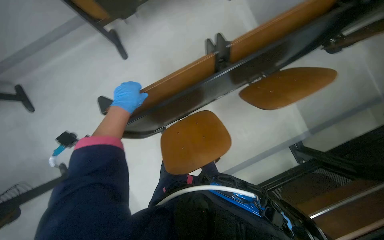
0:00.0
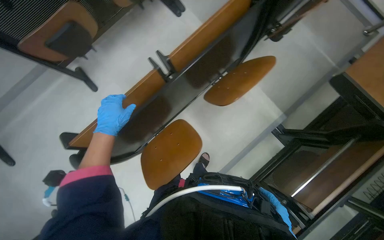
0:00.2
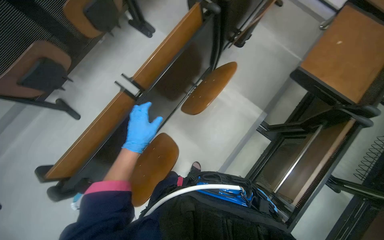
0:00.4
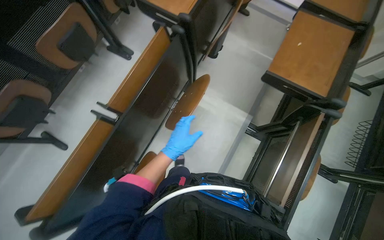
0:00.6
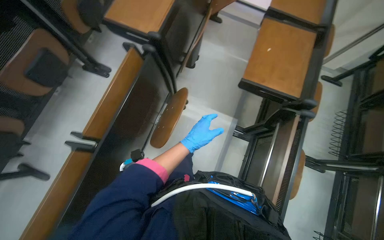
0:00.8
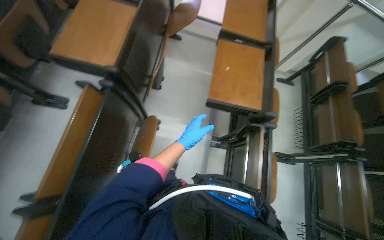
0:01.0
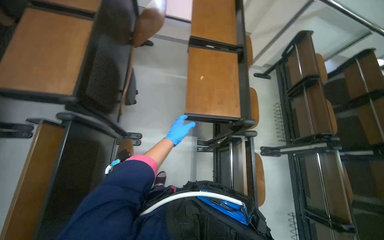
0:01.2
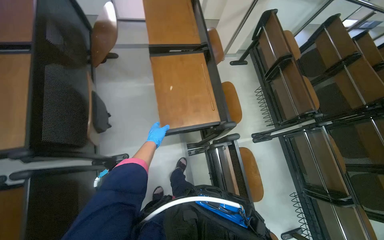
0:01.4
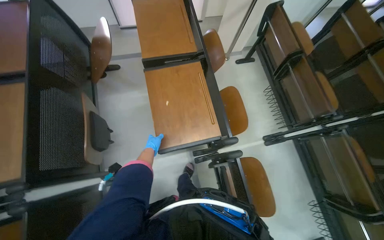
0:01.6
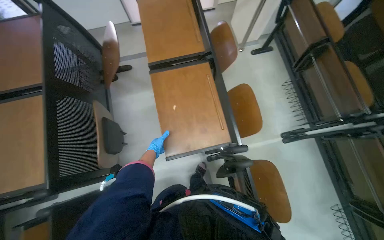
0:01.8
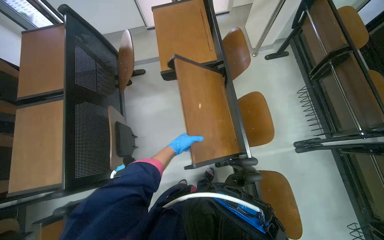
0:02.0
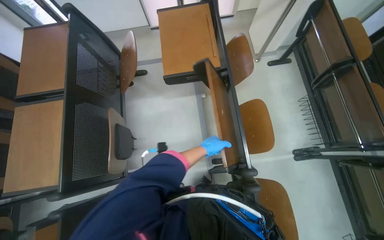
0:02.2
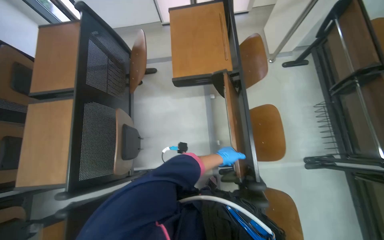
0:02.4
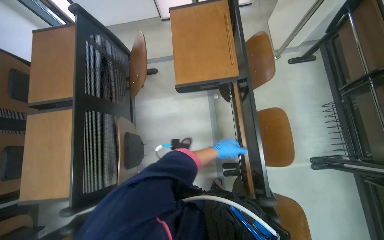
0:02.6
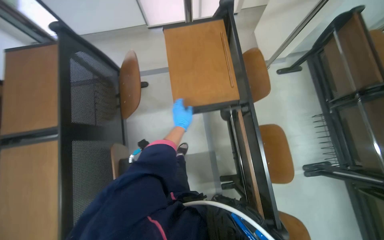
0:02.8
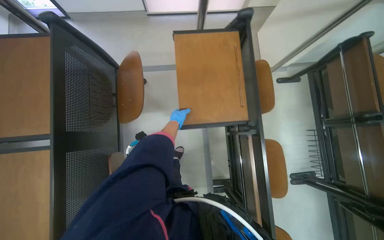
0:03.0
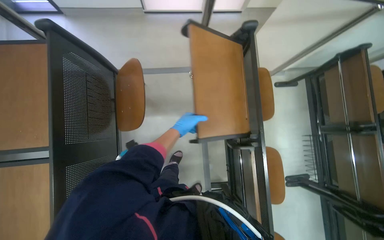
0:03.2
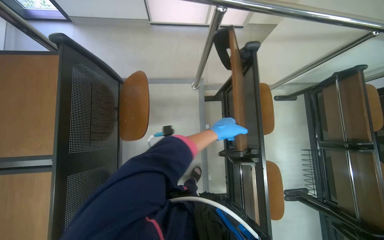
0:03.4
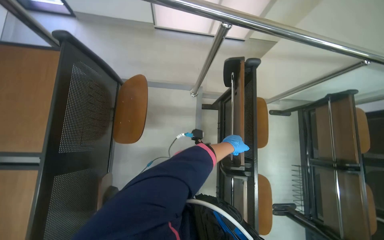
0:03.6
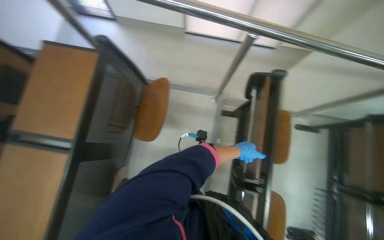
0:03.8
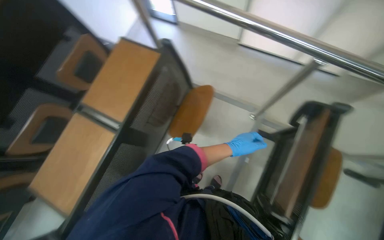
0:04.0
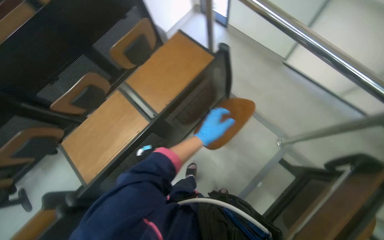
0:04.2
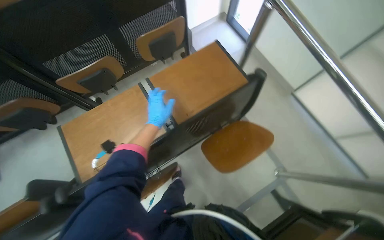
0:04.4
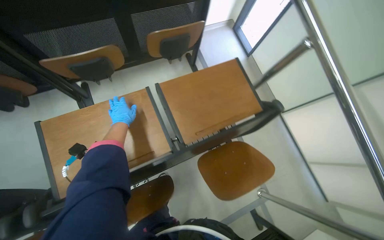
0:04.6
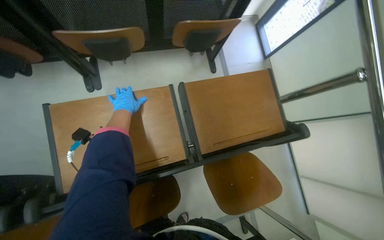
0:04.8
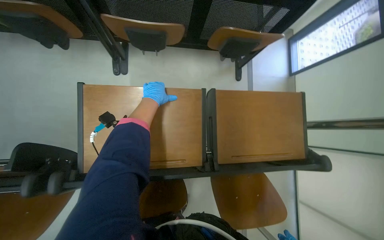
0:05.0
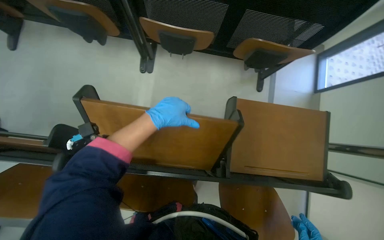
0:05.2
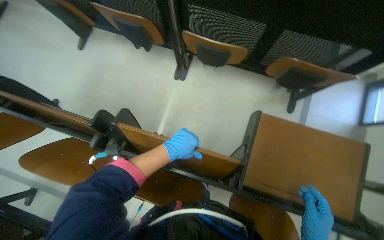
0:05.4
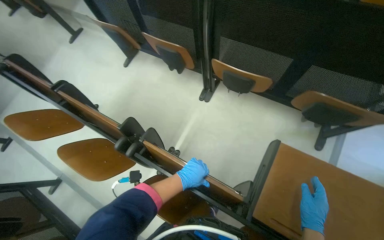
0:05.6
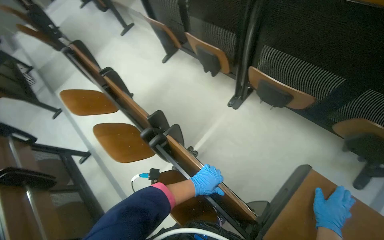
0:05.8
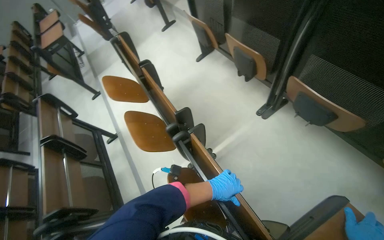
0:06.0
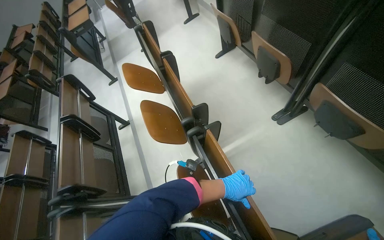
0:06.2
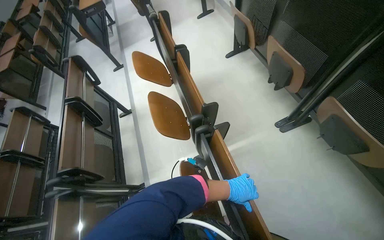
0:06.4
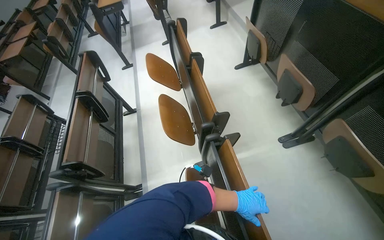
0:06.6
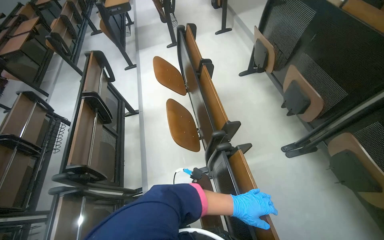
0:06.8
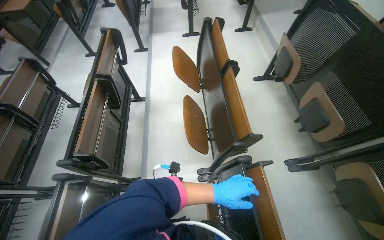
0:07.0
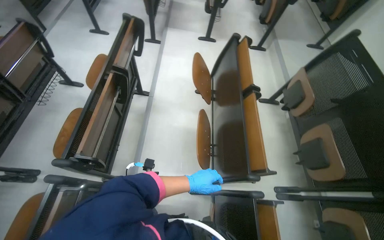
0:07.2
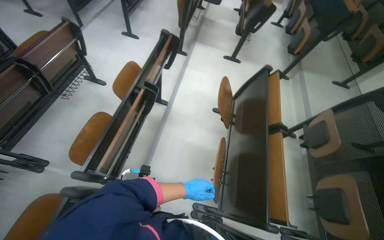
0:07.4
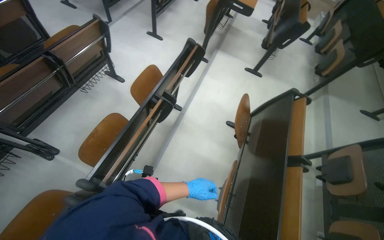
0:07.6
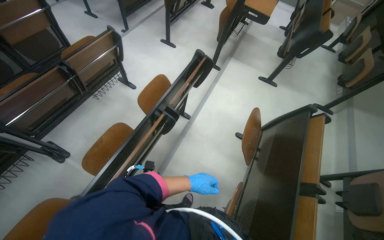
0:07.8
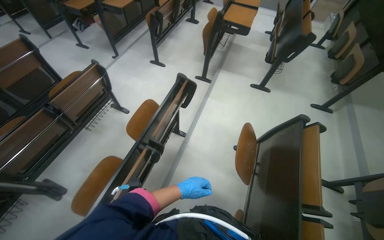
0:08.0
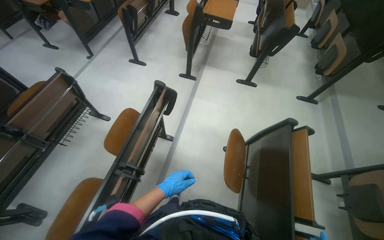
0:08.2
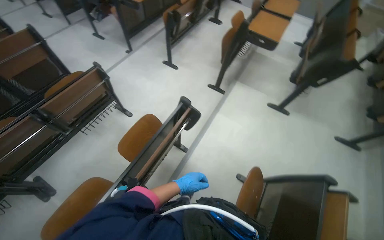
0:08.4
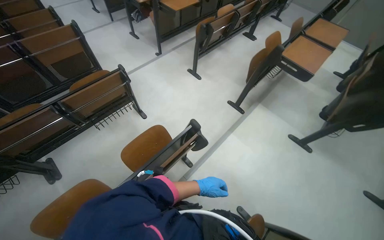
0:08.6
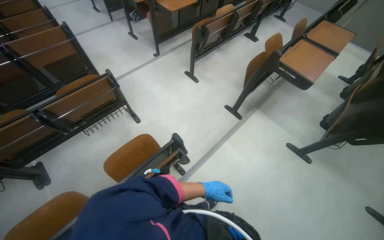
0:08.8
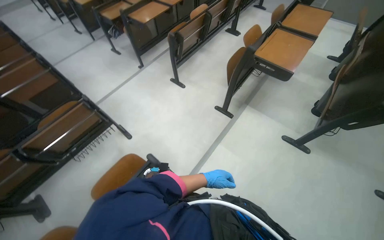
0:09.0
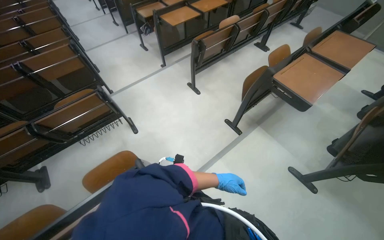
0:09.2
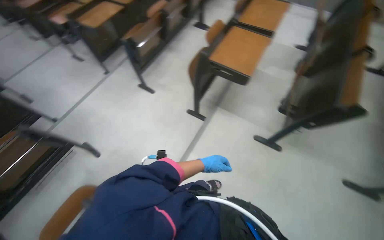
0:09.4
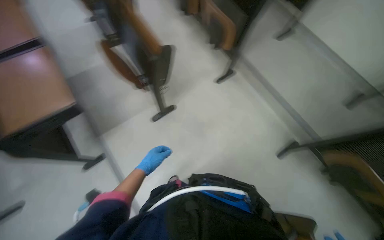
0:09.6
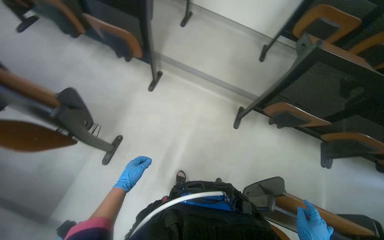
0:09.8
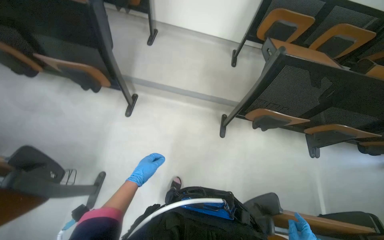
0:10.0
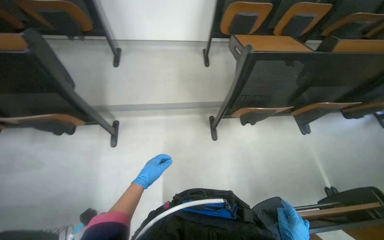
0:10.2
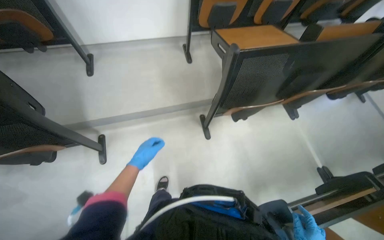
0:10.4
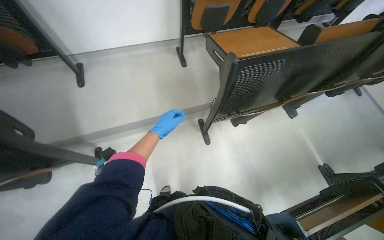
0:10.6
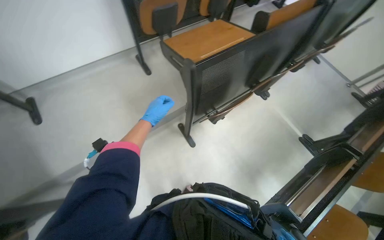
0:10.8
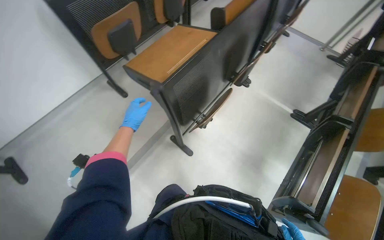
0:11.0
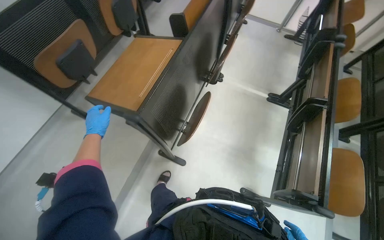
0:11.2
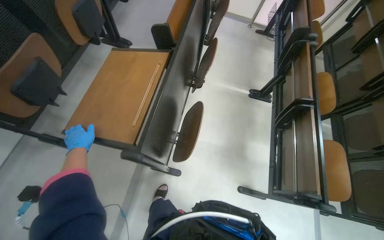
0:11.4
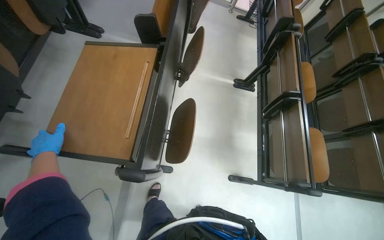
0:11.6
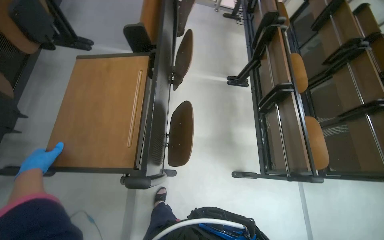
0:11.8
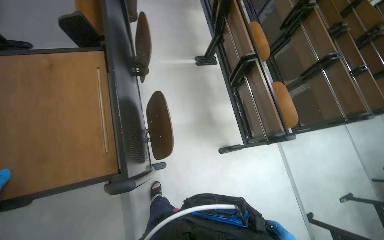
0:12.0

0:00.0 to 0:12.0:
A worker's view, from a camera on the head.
Job: organizing items.
The whole recording: Folding up auditorium desks. The worker folds up multiple desks in the auditorium.
0:00.0 to 0:01.6: The camera is carried about 90 cm. The wearer looks some 75 degrees further to the right.
0:01.6 to 0:03.0: The camera travels roughly 60 cm.
0:03.0 to 0:04.4: The head rotates roughly 65 degrees to the left.
0:04.4 to 0:06.0: The head turns to the left by about 90 degrees.
0:06.0 to 0:07.6: The camera is carried approximately 90 cm. Everything in view rotates about 65 degrees clockwise.
0:07.6 to 0:09.0: The head travels about 1 m. The camera sweeps to the left, by roughly 20 degrees.
0:09.0 to 0:10.4: The wearer moves some 90 cm. The wearer looks roughly 65 degrees further to the right.
0:10.4 to 0:12.0: The camera is carried approximately 60 cm. The head turns to the right by approximately 90 degrees. The view tips downward by approximately 15 degrees.

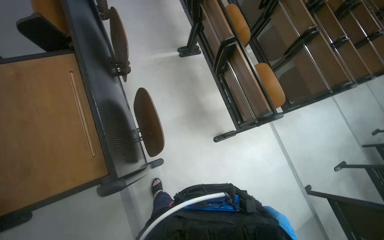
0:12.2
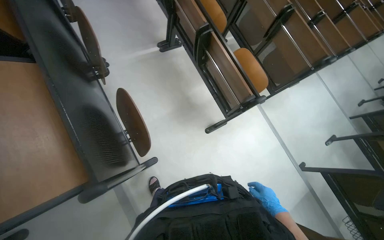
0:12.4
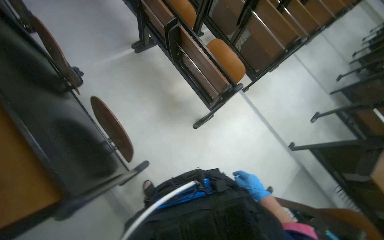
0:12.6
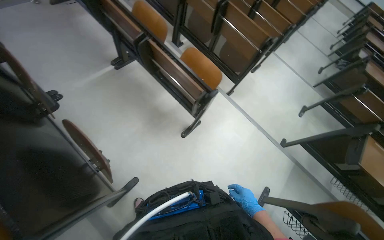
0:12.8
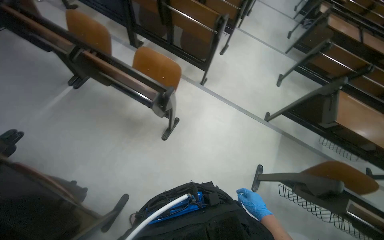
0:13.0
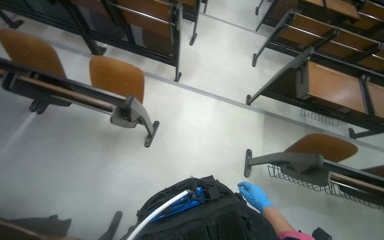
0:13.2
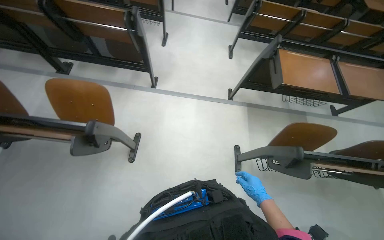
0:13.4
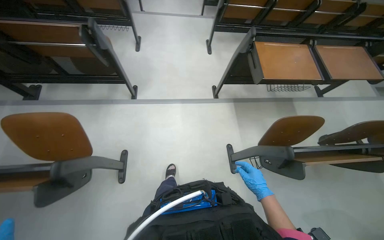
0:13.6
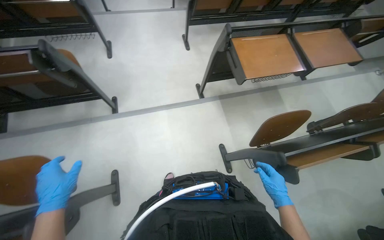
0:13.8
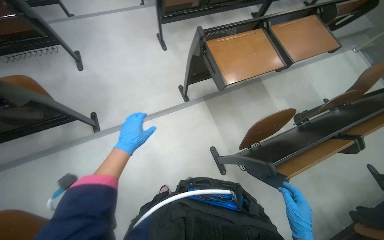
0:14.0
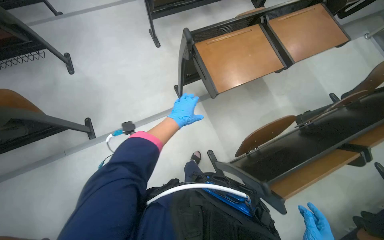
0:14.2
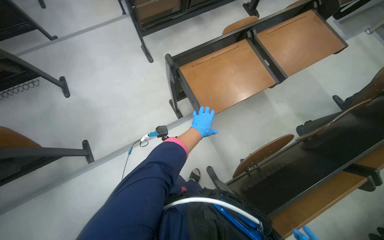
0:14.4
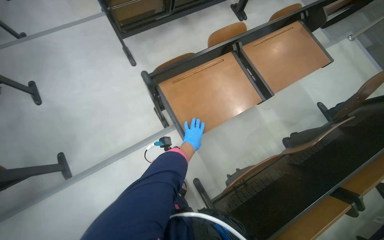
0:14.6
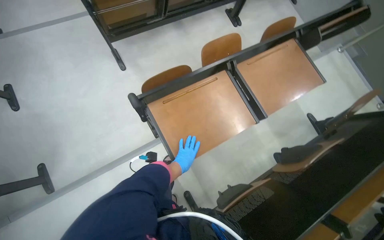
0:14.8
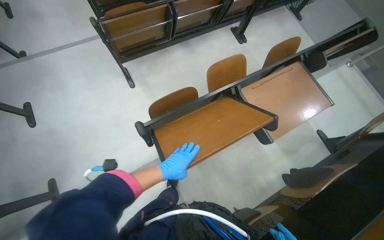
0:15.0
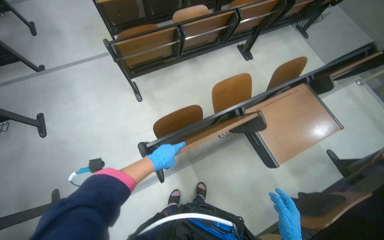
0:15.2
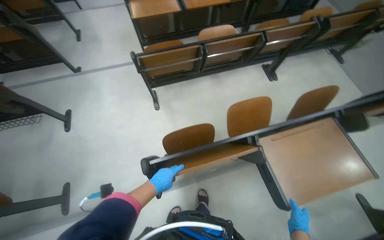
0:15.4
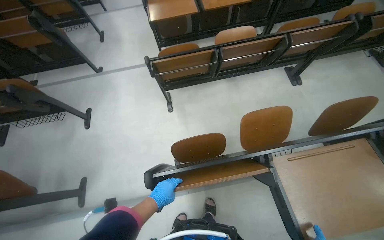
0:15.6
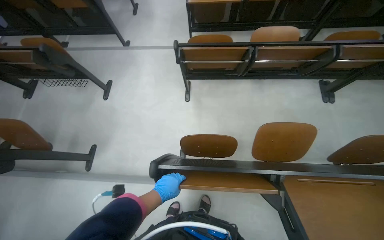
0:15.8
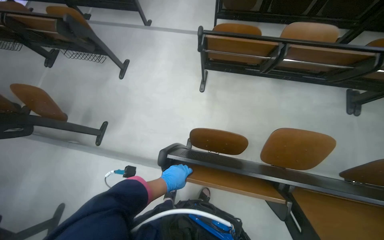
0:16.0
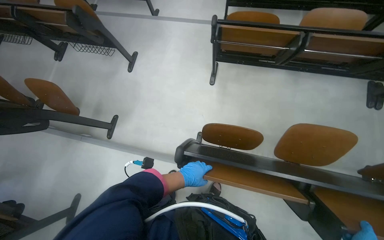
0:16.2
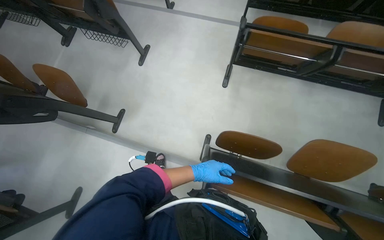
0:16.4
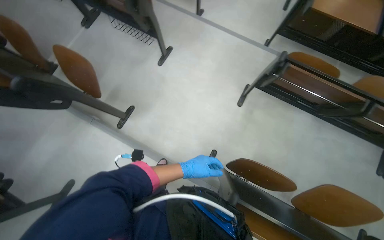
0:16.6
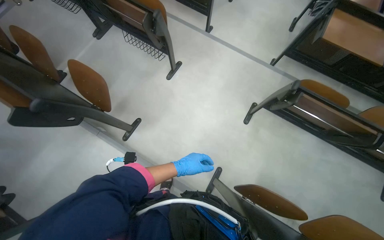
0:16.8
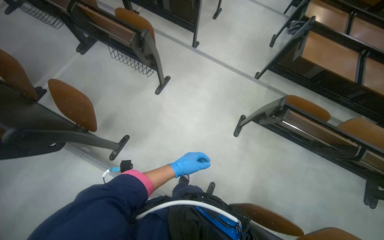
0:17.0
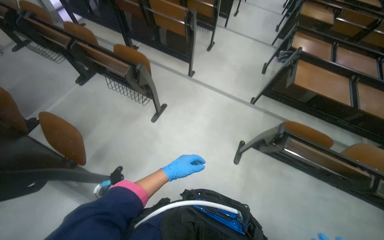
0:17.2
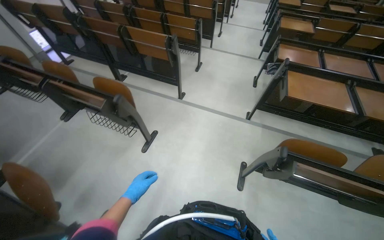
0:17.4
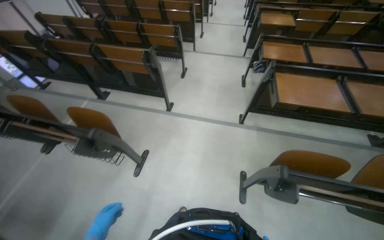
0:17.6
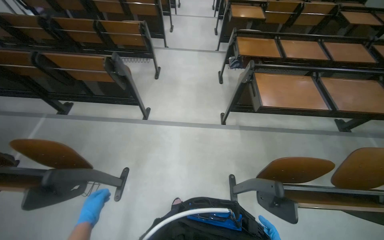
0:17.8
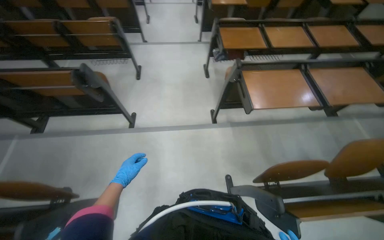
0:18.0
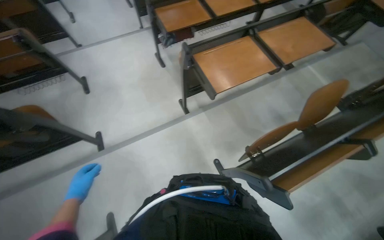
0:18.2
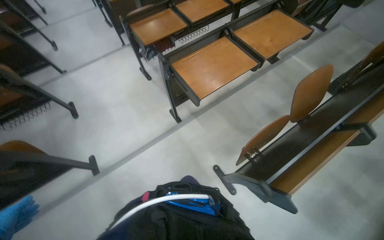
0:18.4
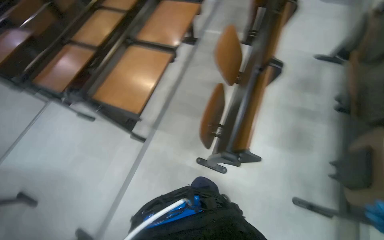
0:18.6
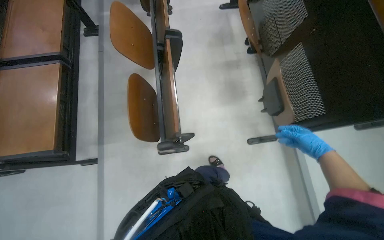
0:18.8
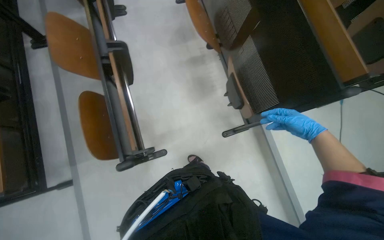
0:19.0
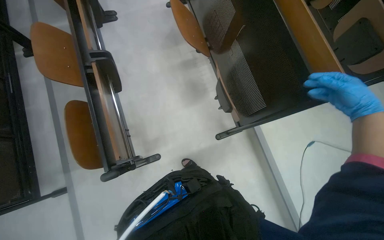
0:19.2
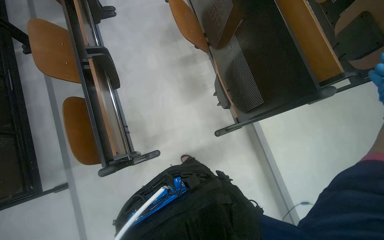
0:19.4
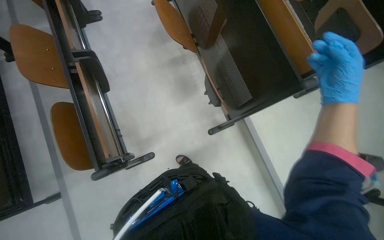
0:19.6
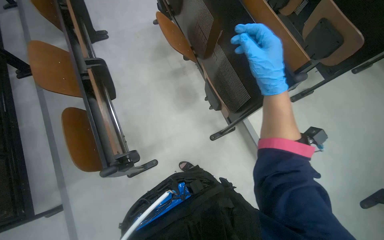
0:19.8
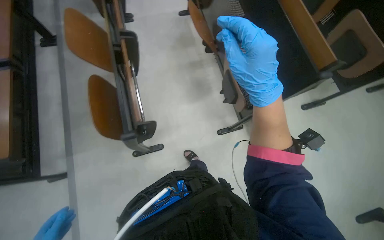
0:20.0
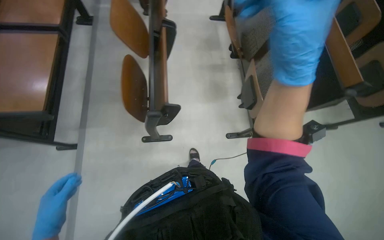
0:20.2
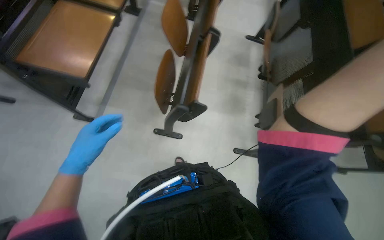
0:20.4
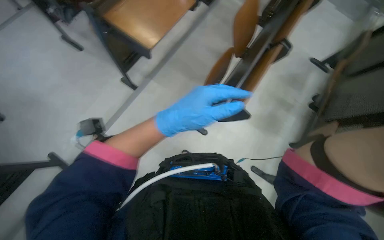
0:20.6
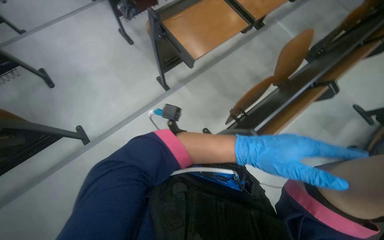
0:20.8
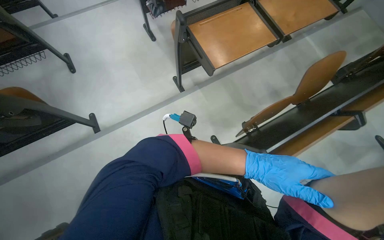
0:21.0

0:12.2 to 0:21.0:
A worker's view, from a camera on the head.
Job: organizing items.
The whole recording: Folding up auditorium desks. The worker folds up multiple desks in the auditorium.
0:12.2 to 0:13.6: The camera travels approximately 90 cm. The wearer's head swings approximately 70 degrees to the right.
0:13.6 to 0:15.2: The head travels approximately 1 m.
0:15.2 to 0:16.6: The camera travels about 50 cm. The wearer's head swings some 50 degrees to the left.
0:16.6 to 0:18.0: The head travels some 90 cm. The head rotates some 30 degrees to the right. The wearer looks about 15 degrees further upward.
0:18.0 to 0:19.6: The wearer moves about 50 cm. The head rotates some 115 degrees to the right. The wearer looks approximately 15 degrees further downward.
0:19.6 to 0:21.0: The camera travels about 60 cm. The head rotates about 85 degrees to the left. The view tilts some 15 degrees upward.
